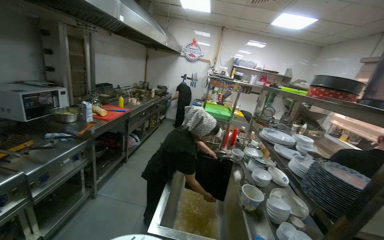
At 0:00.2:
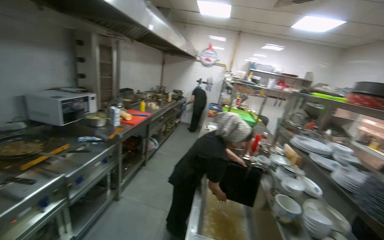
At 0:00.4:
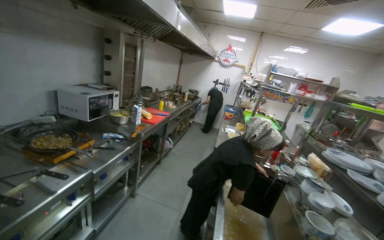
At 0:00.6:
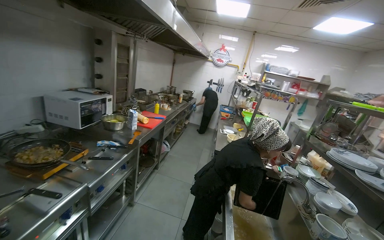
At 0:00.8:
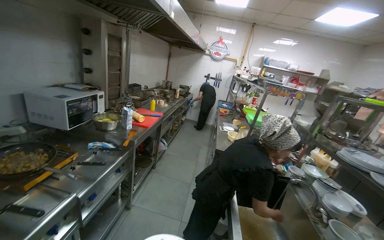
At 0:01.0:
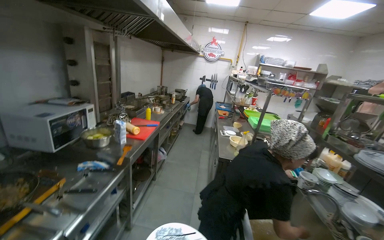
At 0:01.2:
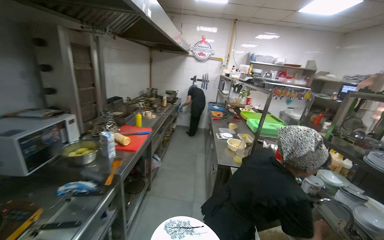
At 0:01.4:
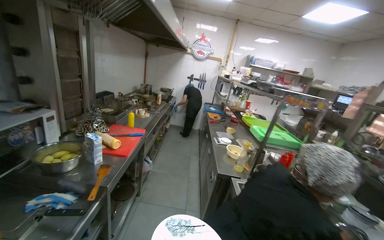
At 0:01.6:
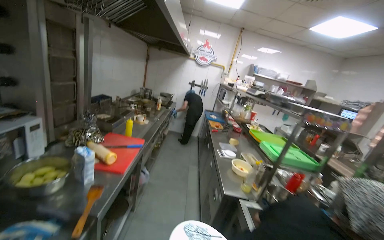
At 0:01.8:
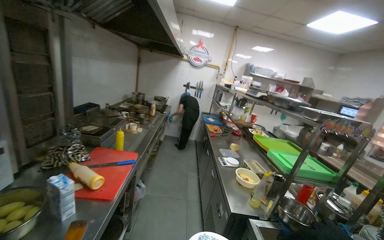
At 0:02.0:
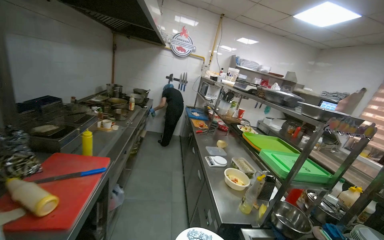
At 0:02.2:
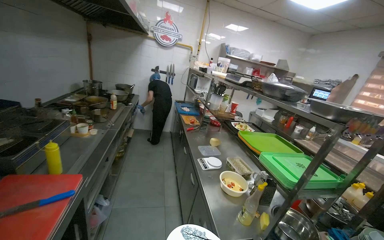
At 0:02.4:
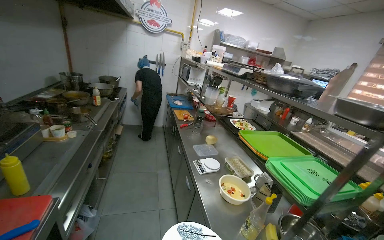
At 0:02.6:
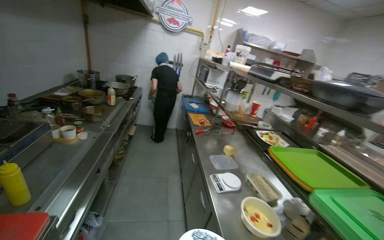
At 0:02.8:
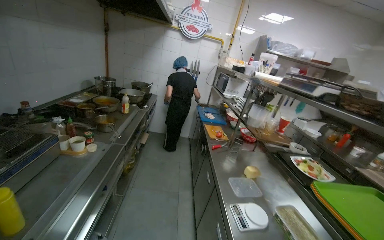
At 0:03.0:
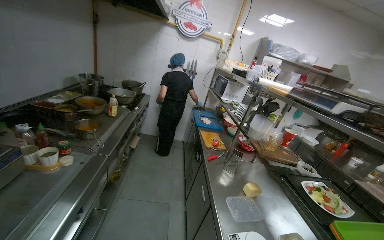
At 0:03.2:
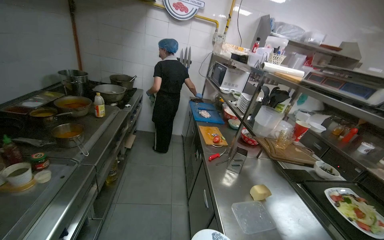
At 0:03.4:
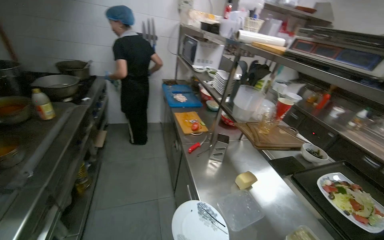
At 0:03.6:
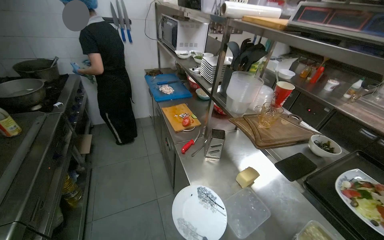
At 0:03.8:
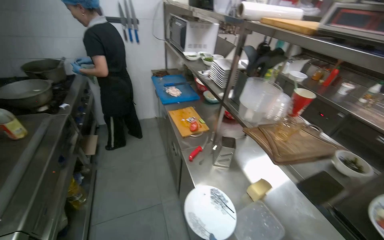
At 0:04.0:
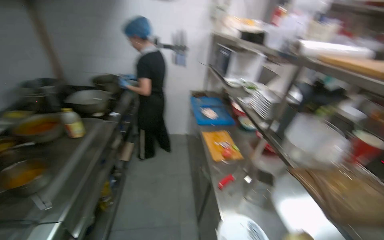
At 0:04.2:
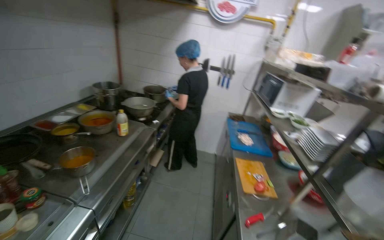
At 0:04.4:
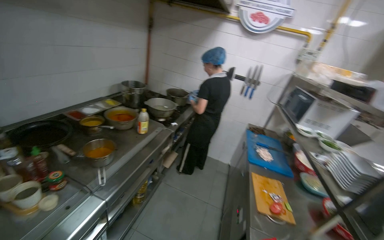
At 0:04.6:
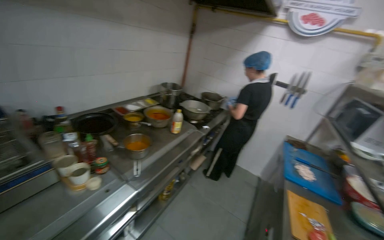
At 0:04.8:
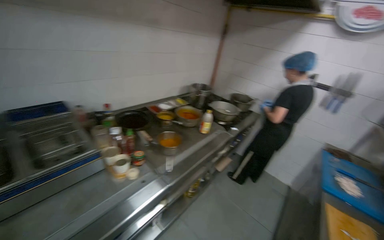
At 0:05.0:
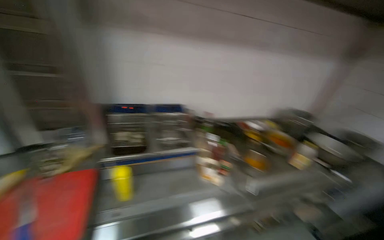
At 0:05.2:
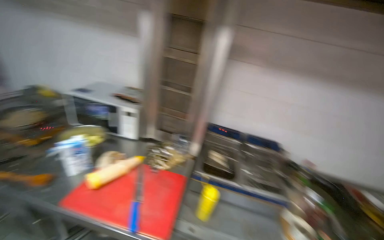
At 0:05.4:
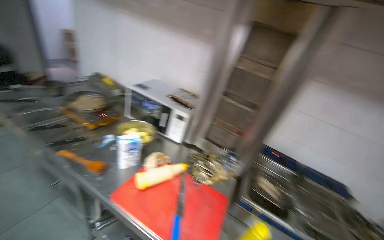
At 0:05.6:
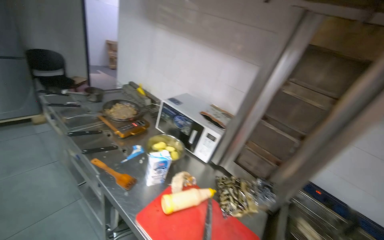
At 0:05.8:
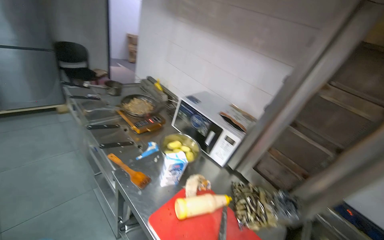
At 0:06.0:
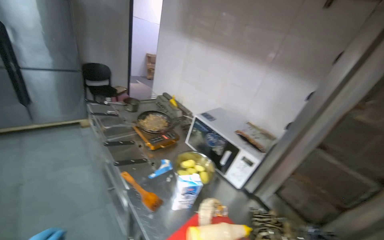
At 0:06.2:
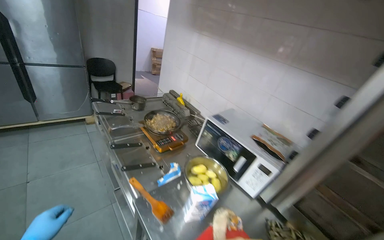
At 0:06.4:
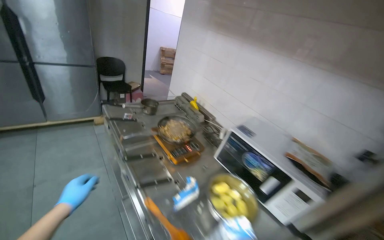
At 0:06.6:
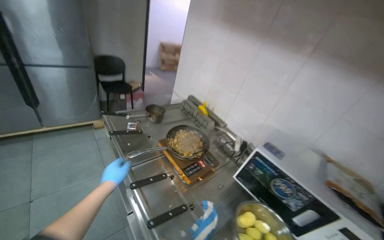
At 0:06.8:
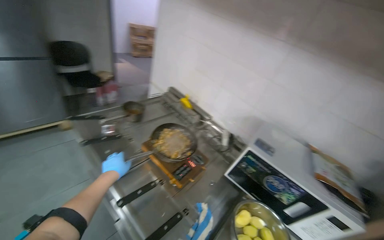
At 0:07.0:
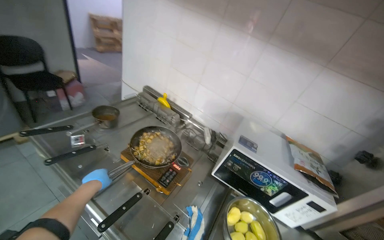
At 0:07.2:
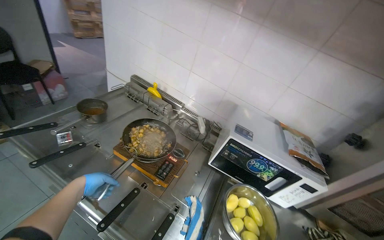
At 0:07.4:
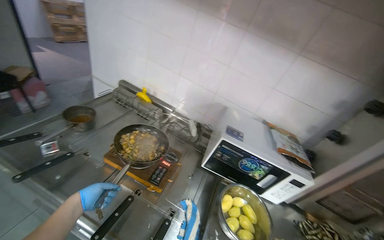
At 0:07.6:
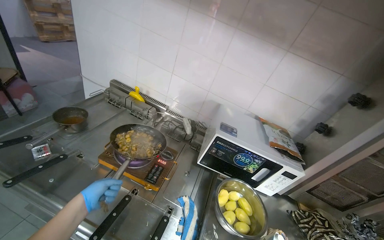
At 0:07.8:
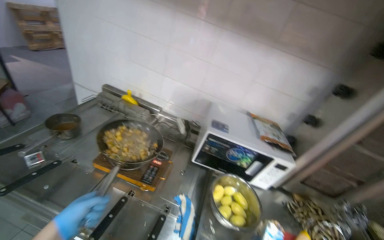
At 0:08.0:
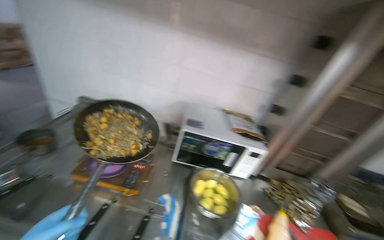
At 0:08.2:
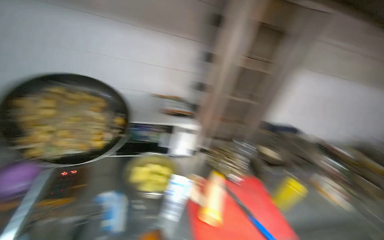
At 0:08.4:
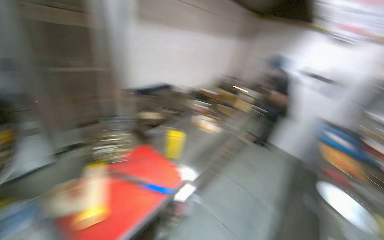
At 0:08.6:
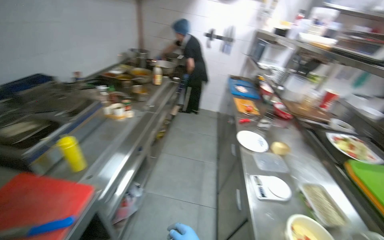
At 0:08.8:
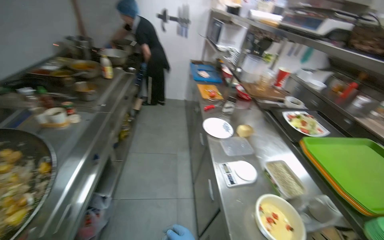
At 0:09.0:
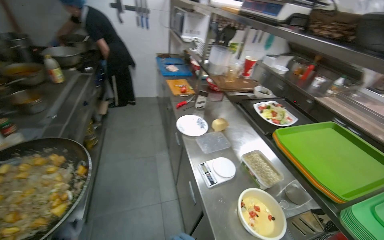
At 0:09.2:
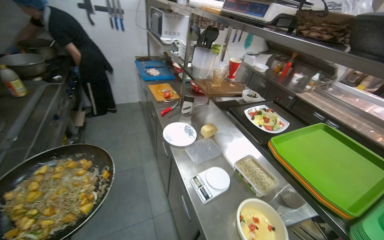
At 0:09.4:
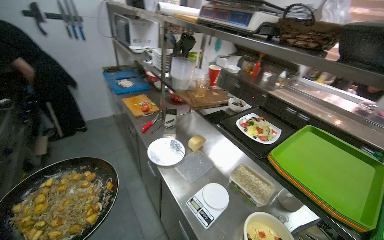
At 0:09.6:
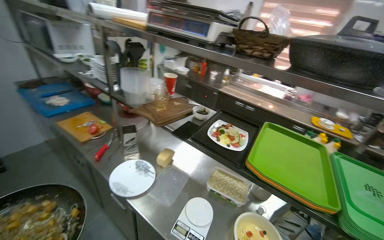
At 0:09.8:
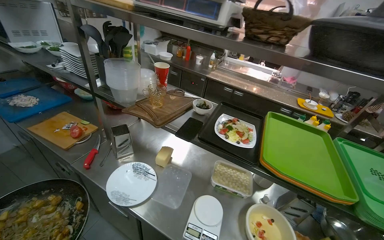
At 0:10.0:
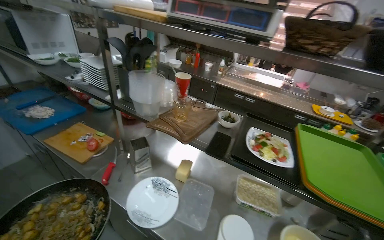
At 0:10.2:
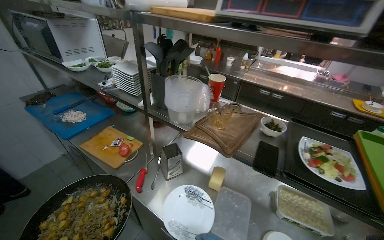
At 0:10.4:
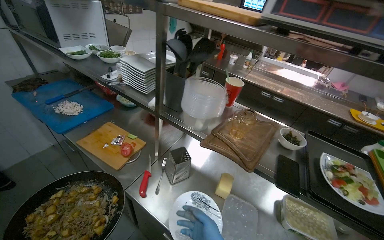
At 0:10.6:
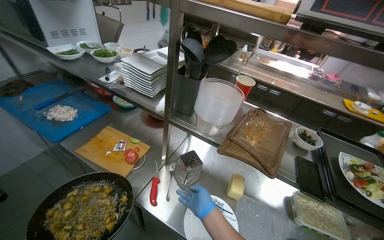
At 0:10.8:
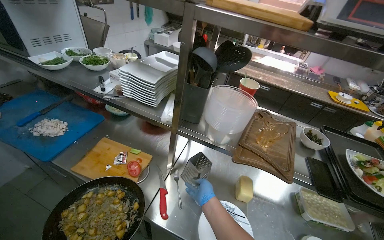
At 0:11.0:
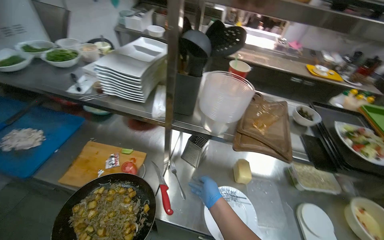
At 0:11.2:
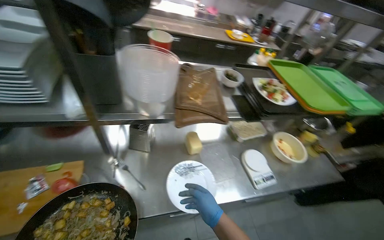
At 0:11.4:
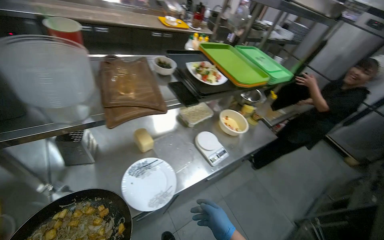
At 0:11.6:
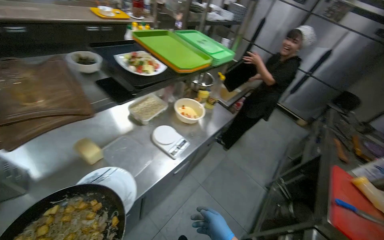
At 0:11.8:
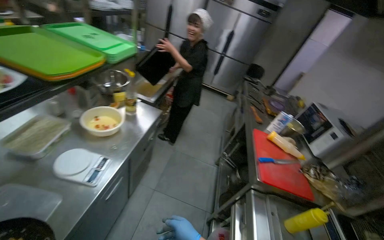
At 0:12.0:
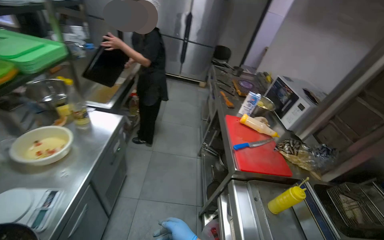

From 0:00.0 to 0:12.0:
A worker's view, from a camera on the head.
Job: preparing food.
The whole recording: Cooking meal and garnishing before serving. The worker cooks the meal on the gas stove, garnishes it with herbs, and places it into a white dish.
From 0:00.0 to 0:01.6: The wearer moves approximately 1 m.
From 0:01.6 to 0:03.0: The camera is carried some 1 m.
From 0:03.0 to 0:04.4: The camera travels some 60 cm. The wearer looks approximately 25 degrees further to the left.
From 0:04.4 to 0:06.0: The wearer moves approximately 90 cm. The wearer looks some 120 degrees further to the left. The wearer looks some 25 degrees further upward.
From 0:06.0 to 0:07.6: The head travels about 70 cm. The wearer looks about 30 degrees further to the right. The view tips downward by about 15 degrees.
From 0:09.0 to 0:10.4: The wearer moves about 80 cm. The wearer's head swings approximately 40 degrees to the right.
From 0:10.4 to 0:12.0: The head turns to the right by some 120 degrees. The wearer looks about 30 degrees further downward.

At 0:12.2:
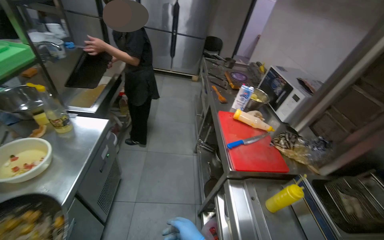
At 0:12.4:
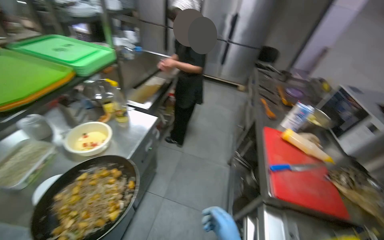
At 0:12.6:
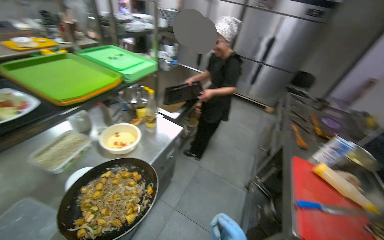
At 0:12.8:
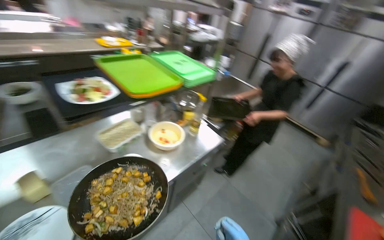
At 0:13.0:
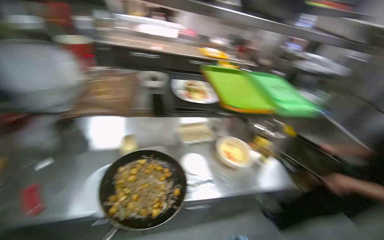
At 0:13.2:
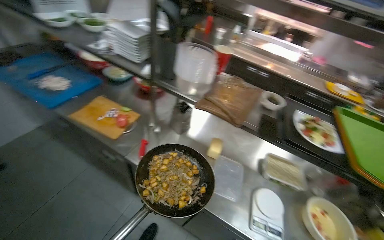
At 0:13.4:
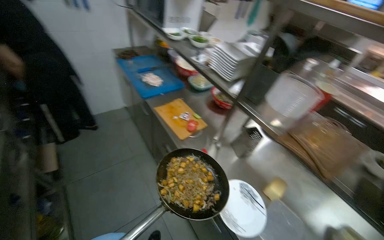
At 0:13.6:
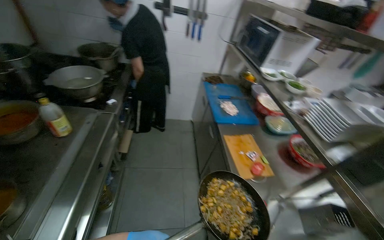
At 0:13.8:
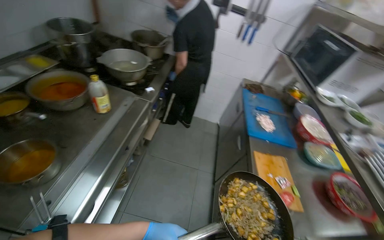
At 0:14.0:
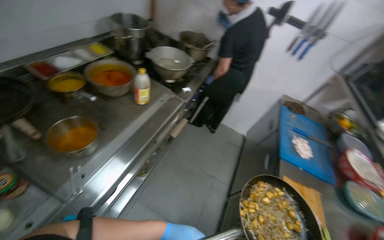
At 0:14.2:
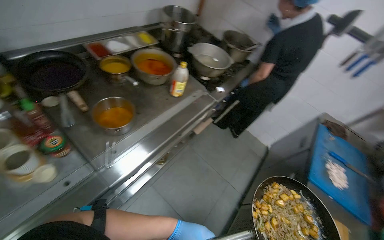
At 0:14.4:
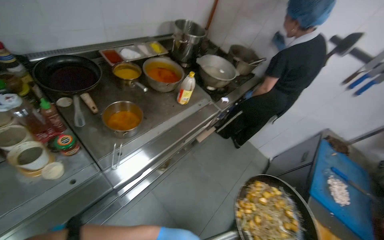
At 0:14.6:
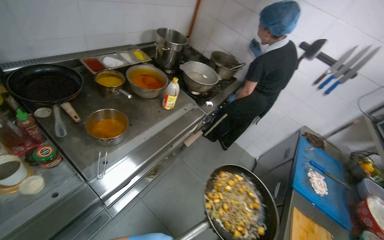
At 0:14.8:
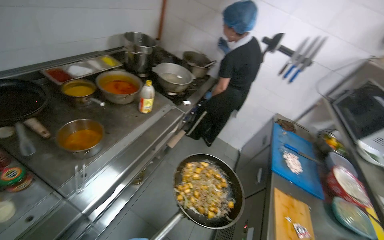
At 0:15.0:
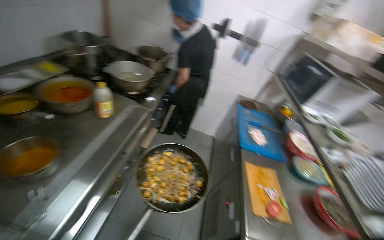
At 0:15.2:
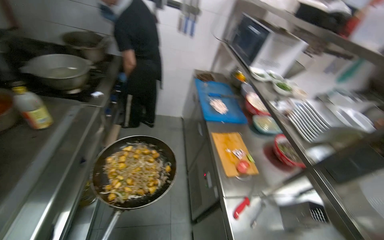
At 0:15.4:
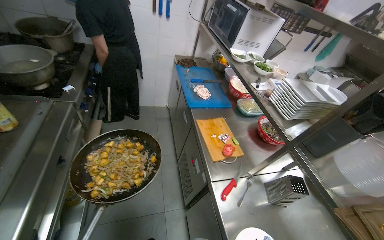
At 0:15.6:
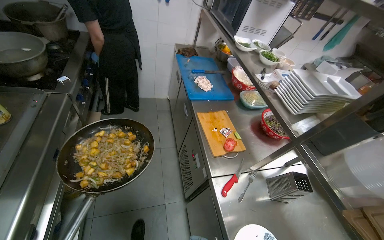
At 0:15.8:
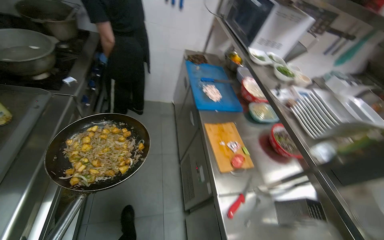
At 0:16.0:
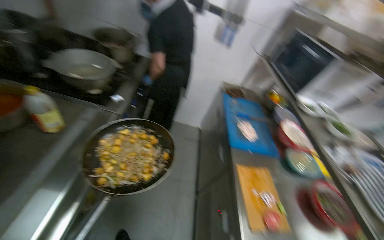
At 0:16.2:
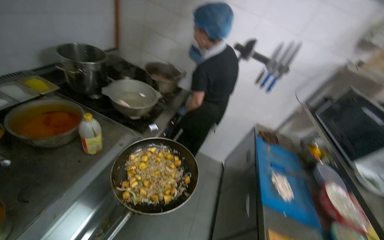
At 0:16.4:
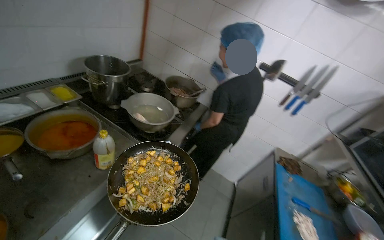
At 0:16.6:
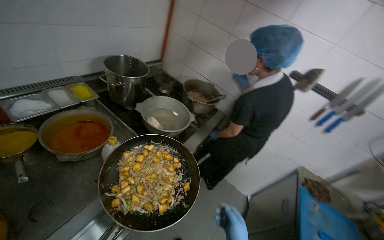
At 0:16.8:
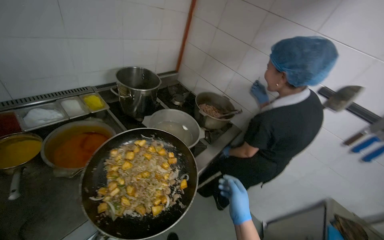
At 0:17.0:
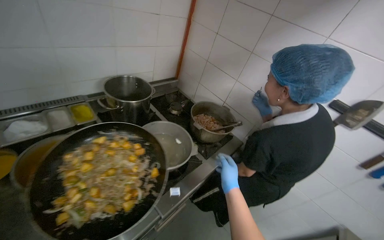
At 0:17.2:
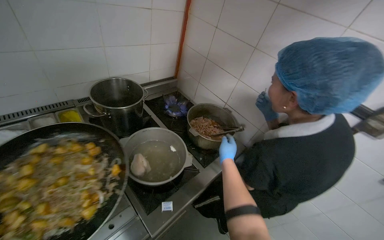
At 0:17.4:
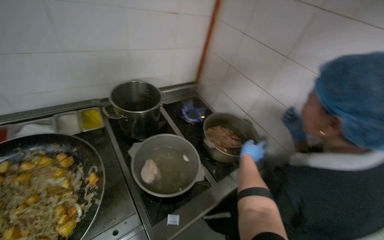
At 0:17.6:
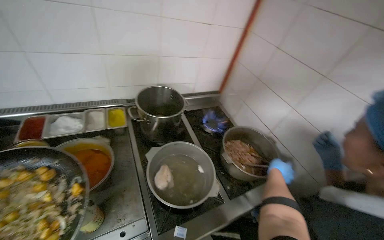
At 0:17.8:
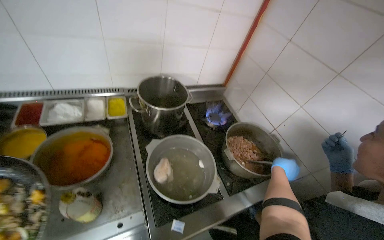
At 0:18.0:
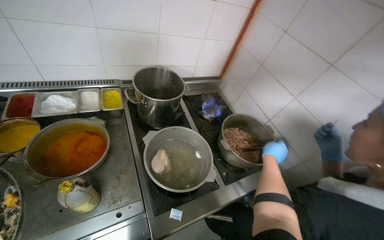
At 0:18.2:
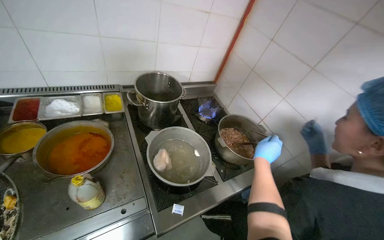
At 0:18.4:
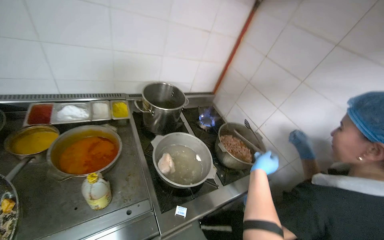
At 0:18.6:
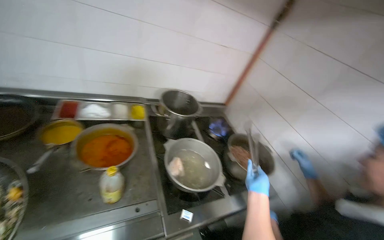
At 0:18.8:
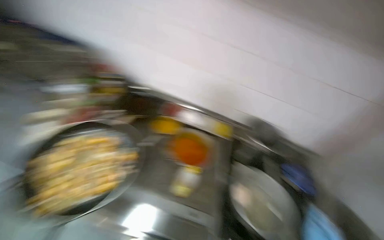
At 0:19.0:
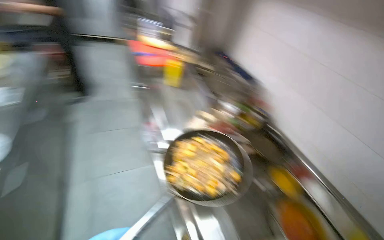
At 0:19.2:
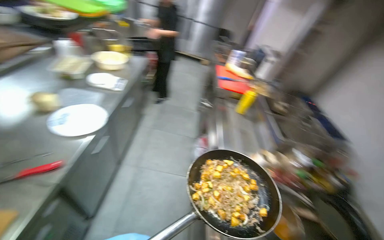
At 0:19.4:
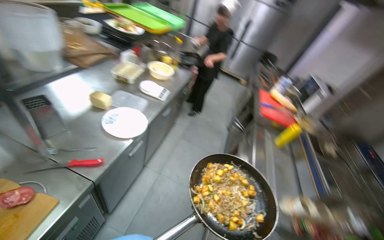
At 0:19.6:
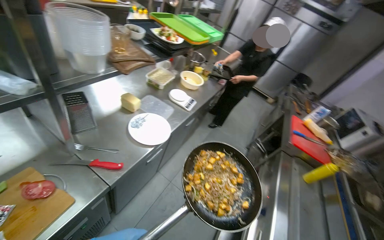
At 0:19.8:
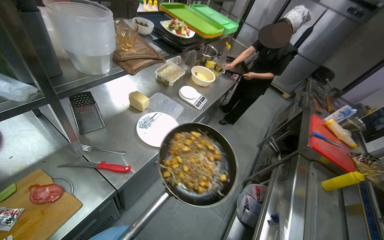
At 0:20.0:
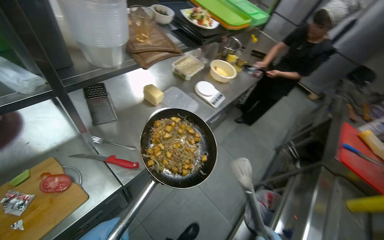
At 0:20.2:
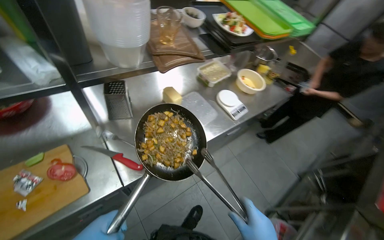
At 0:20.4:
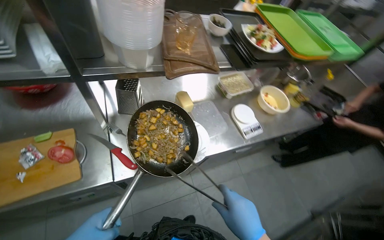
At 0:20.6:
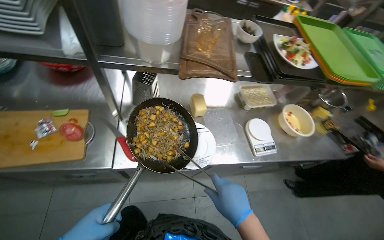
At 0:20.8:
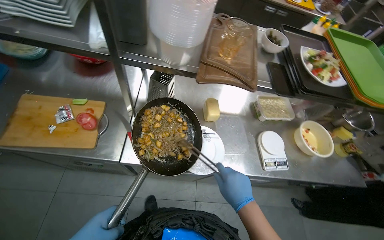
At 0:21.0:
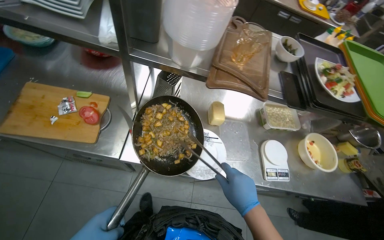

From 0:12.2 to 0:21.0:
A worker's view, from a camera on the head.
Job: preparing food.
The whole recording: Cooking meal and garnishing before serving. The worker cooks the meal on the gas stove, garnishes it with herbs, and places it into a white dish.
From 0:12.2 to 0:13.6: The wearer looks approximately 140 degrees further to the left. The view tips upward by approximately 25 degrees.
From 0:15.2 to 0:16.6: The head travels about 50 cm. The wearer looks about 40 degrees further to the left. The wearer looks approximately 15 degrees further upward.
From 0:16.6 to 0:18.0: The wearer moves approximately 40 cm. The head rotates some 30 degrees to the left.
